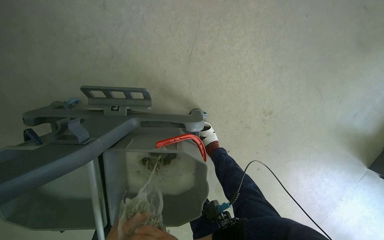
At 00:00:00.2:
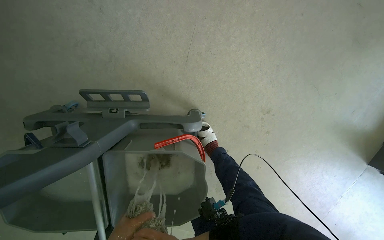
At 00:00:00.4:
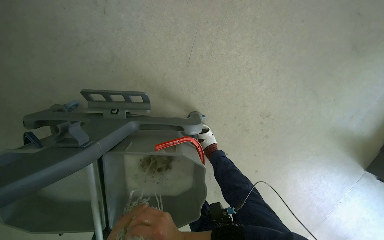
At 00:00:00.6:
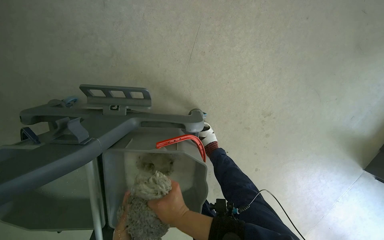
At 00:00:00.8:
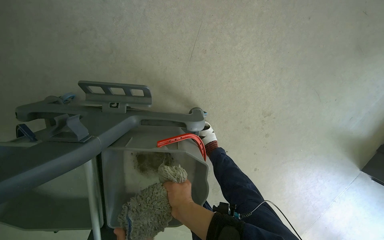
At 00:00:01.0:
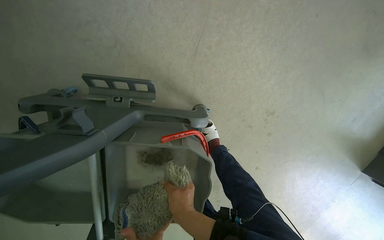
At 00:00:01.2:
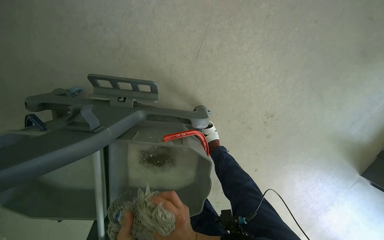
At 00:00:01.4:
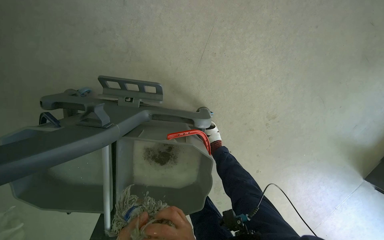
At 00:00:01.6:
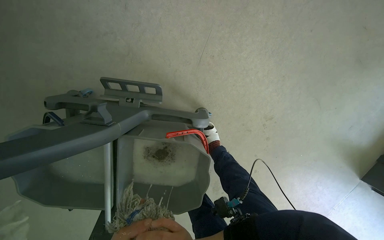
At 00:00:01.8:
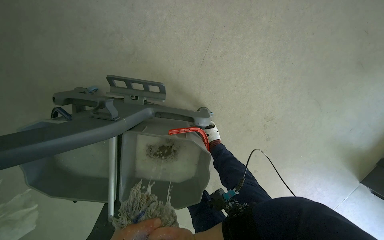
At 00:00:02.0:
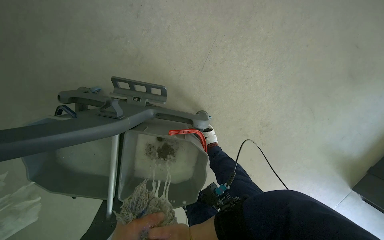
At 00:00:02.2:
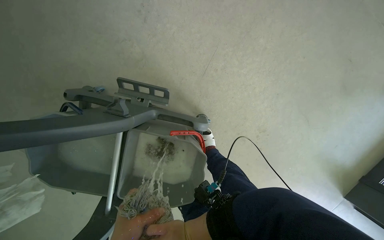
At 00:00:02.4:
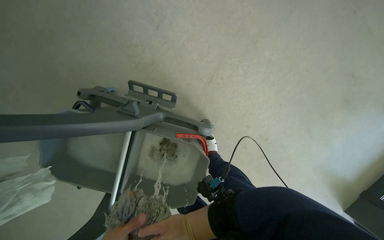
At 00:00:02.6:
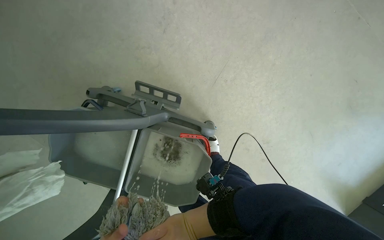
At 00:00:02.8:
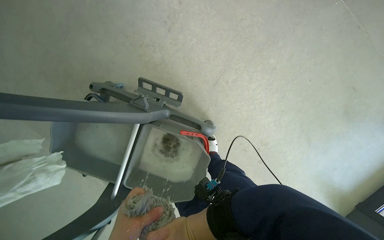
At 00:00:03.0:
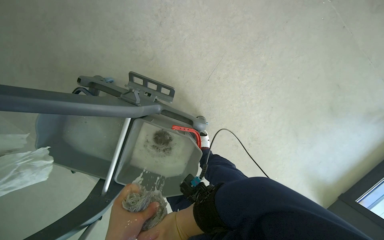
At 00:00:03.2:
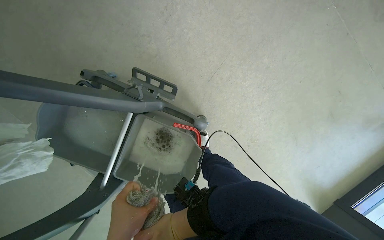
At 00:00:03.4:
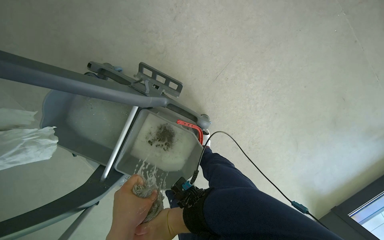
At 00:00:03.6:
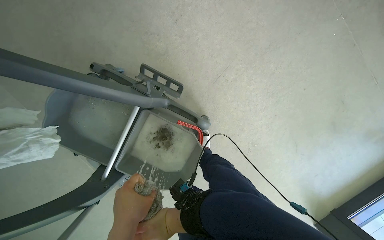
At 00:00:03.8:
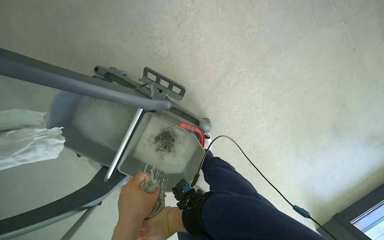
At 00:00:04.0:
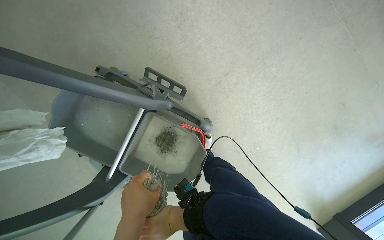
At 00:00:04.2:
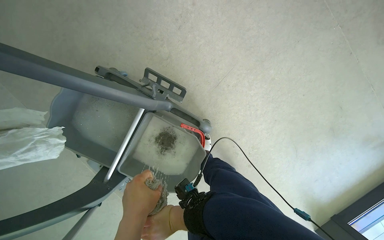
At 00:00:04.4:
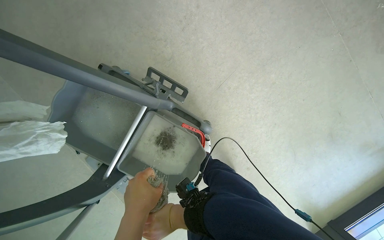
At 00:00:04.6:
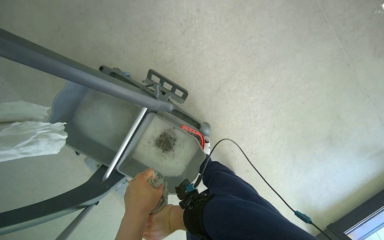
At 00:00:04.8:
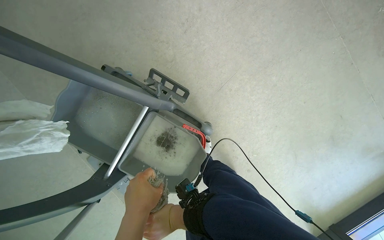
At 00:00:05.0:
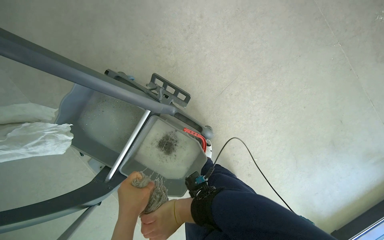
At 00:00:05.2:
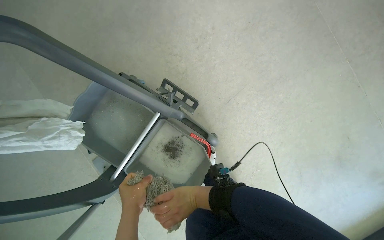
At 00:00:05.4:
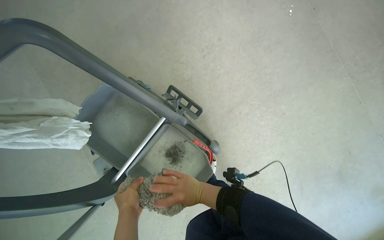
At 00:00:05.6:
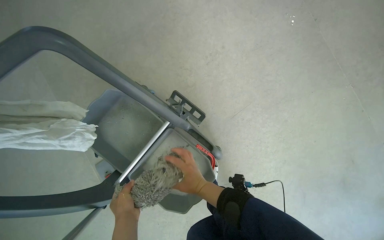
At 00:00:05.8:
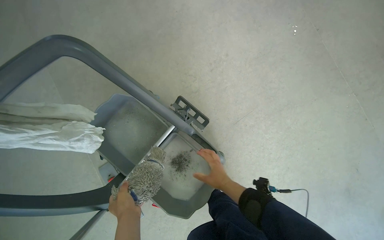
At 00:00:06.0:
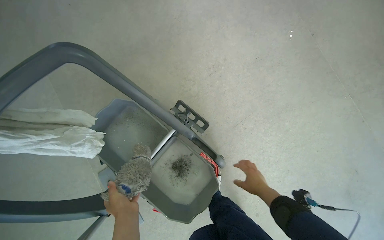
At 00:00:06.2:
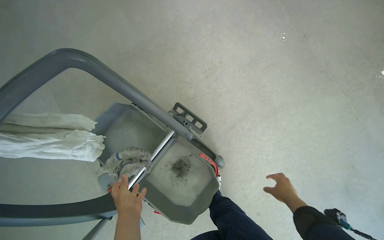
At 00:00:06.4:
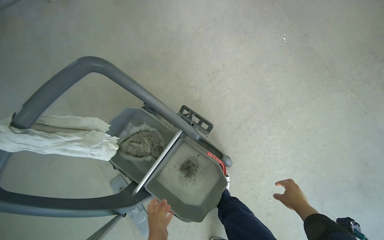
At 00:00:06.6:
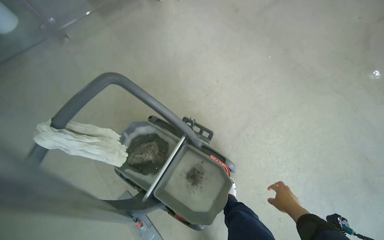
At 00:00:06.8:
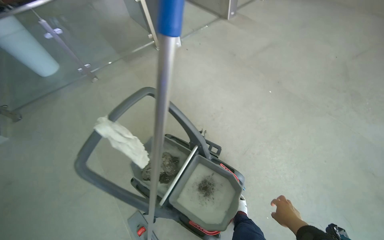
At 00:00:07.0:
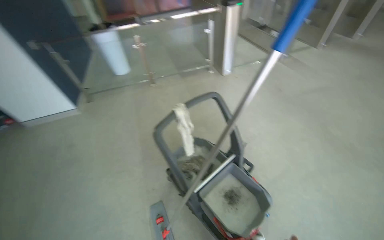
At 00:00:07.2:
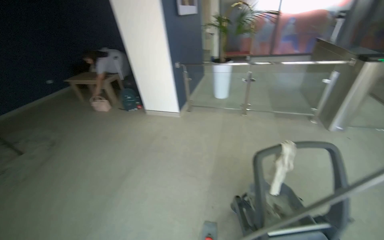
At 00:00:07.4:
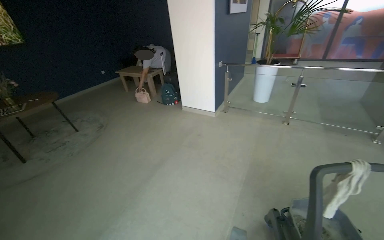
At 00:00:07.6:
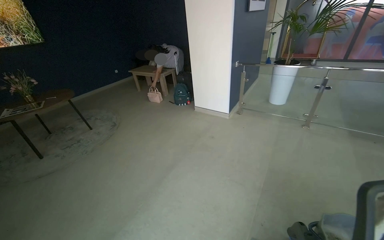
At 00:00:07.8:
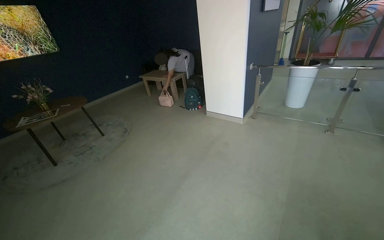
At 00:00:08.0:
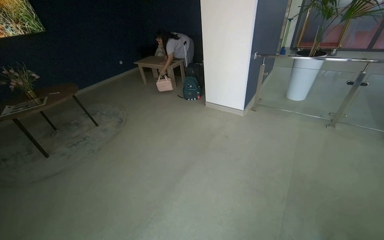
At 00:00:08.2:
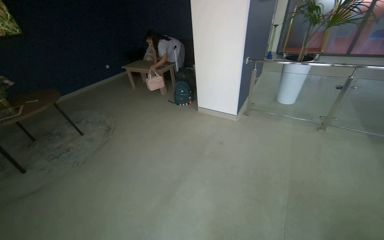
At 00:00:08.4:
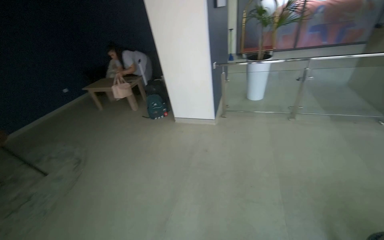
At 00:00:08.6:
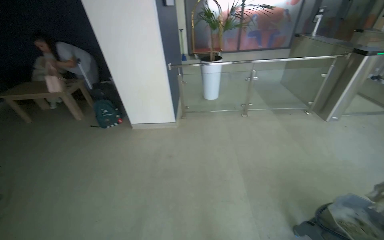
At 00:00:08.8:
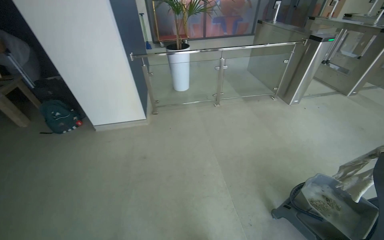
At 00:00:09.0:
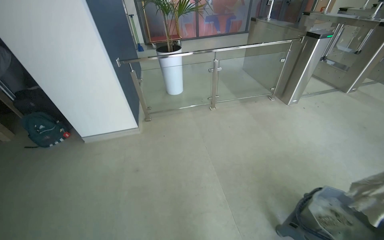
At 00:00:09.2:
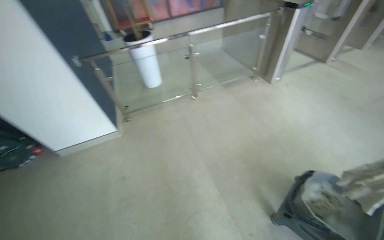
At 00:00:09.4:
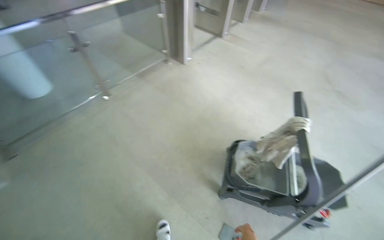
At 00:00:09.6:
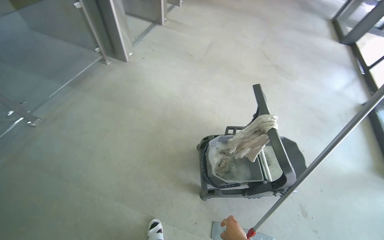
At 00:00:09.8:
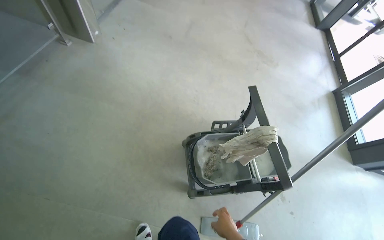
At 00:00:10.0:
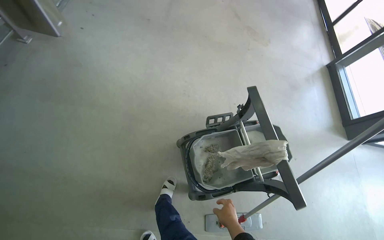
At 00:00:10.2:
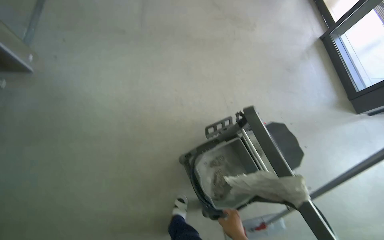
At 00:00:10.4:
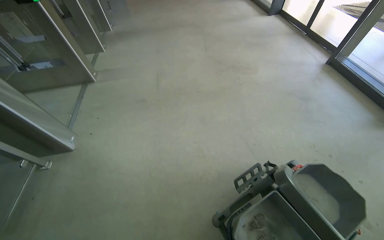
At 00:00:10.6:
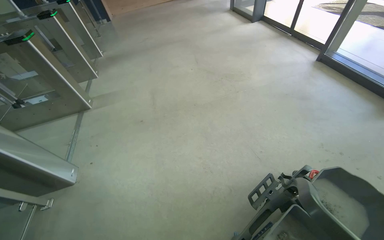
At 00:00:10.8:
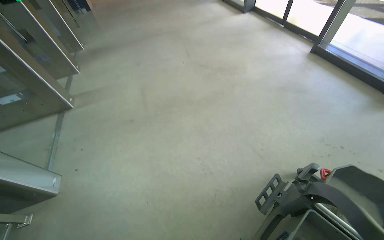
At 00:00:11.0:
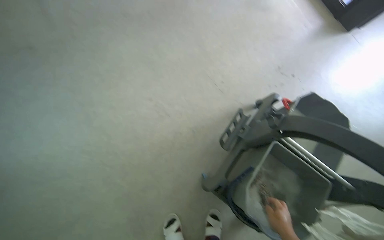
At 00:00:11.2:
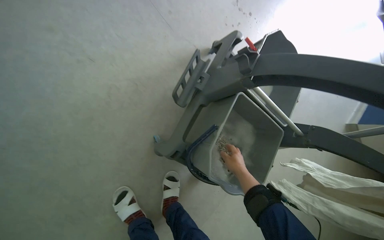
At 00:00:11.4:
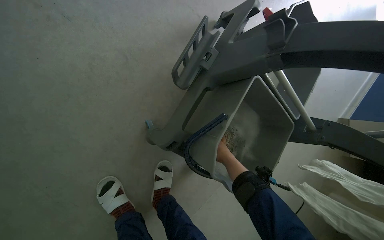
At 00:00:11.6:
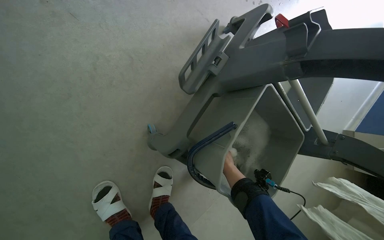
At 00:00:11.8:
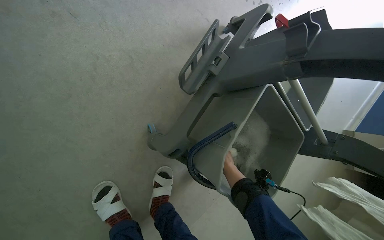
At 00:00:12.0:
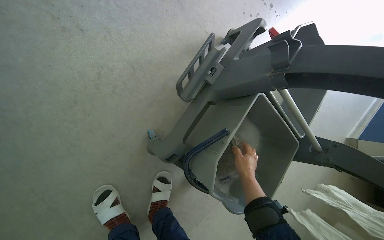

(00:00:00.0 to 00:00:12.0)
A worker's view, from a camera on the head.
Job: preparing cleaning supplies.
The whole recording: Preparing mopping equipment. The worker wrings out the mop head in a bucket.
00:00:04.4 - 00:00:06.0: The camera pitches upward, by approximately 15 degrees. The right hand shifts roughly 30 cm to the right and up the picture.
00:00:06.0 - 00:00:07.6: The wearer moves some 1 m. The wearer looks some 65 degrees further to the left. The view tilts roughly 45 degrees upward.
00:00:07.6 - 00:00:09.0: The camera travels about 70 cm. The head turns to the right by roughly 45 degrees.
00:00:09.0 - 00:00:10.4: The camera is carried some 1 m. The head turns to the right by about 85 degrees. The view tilts about 15 degrees downward.

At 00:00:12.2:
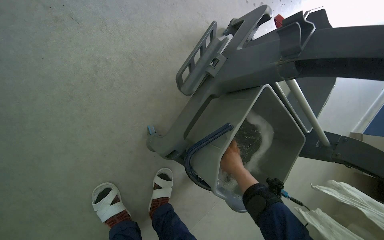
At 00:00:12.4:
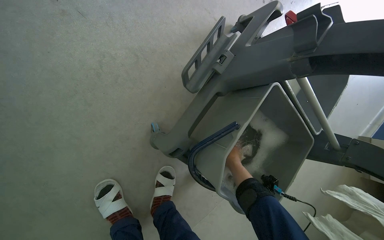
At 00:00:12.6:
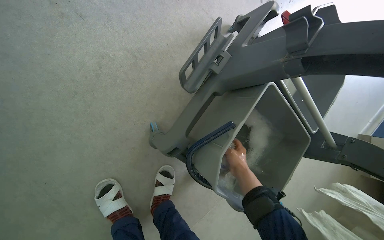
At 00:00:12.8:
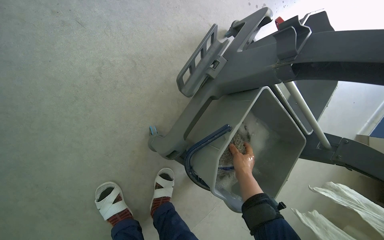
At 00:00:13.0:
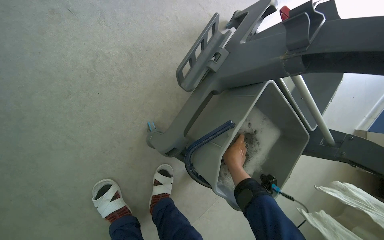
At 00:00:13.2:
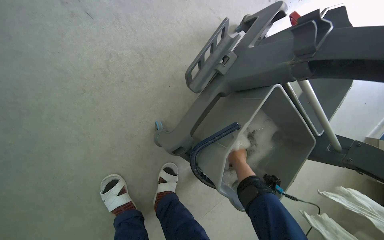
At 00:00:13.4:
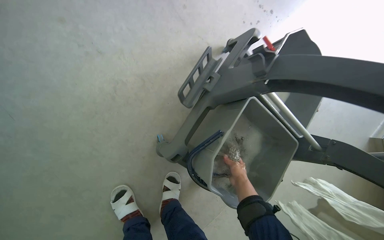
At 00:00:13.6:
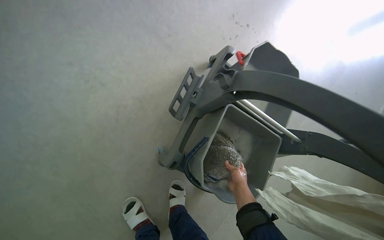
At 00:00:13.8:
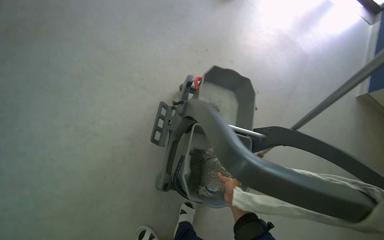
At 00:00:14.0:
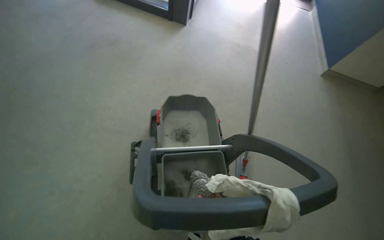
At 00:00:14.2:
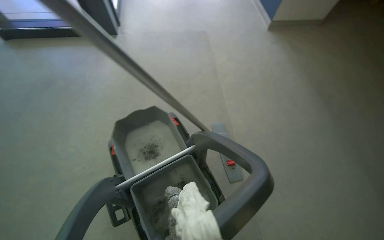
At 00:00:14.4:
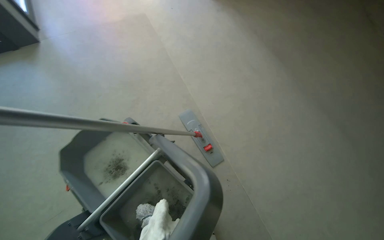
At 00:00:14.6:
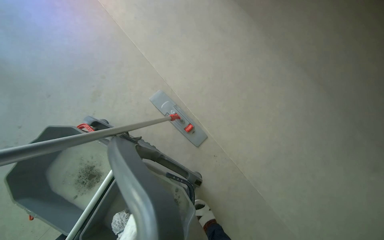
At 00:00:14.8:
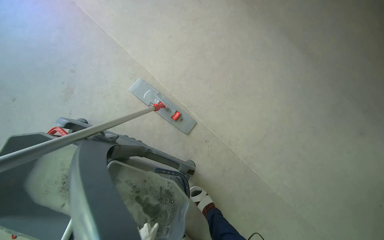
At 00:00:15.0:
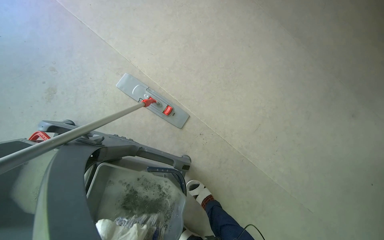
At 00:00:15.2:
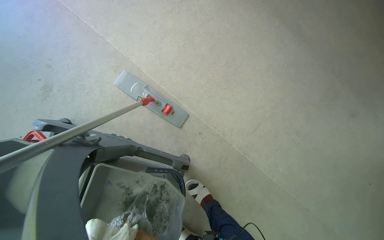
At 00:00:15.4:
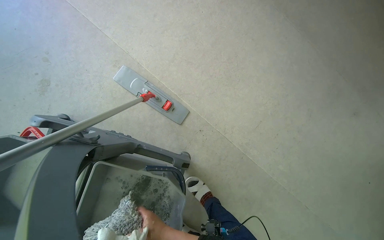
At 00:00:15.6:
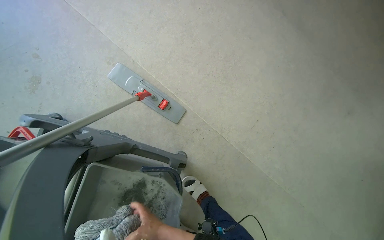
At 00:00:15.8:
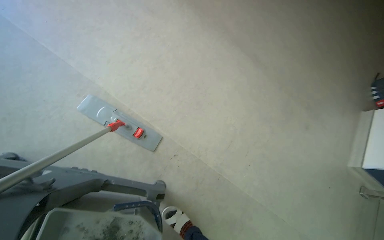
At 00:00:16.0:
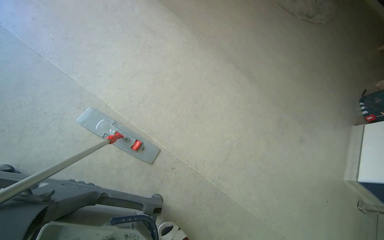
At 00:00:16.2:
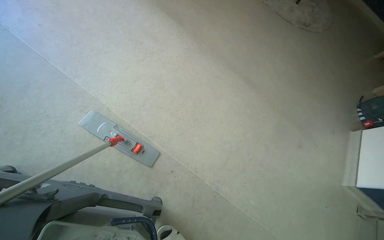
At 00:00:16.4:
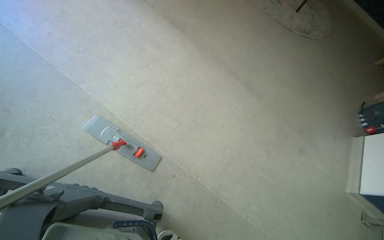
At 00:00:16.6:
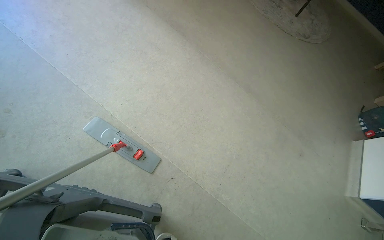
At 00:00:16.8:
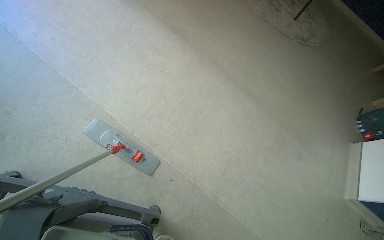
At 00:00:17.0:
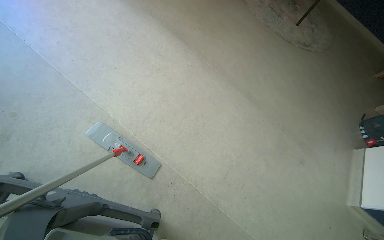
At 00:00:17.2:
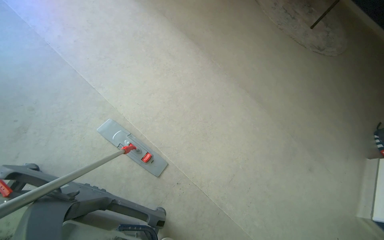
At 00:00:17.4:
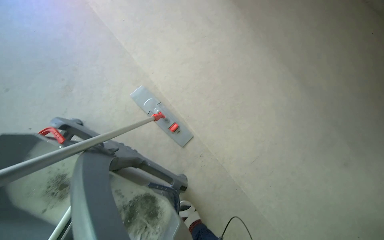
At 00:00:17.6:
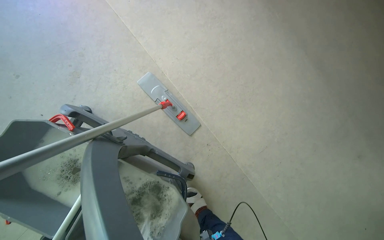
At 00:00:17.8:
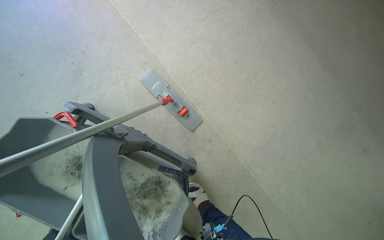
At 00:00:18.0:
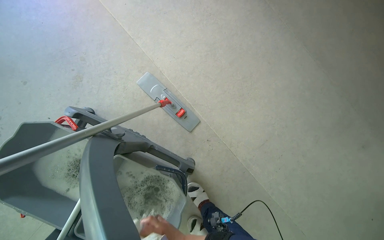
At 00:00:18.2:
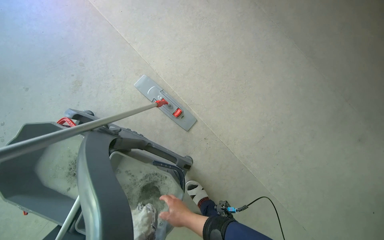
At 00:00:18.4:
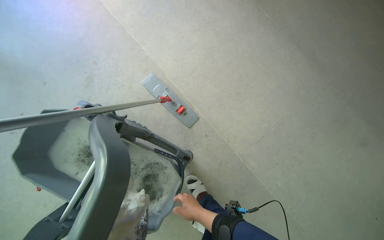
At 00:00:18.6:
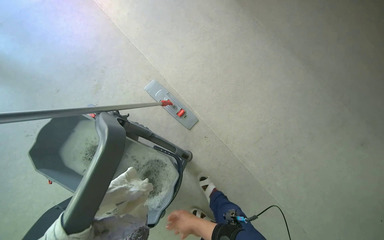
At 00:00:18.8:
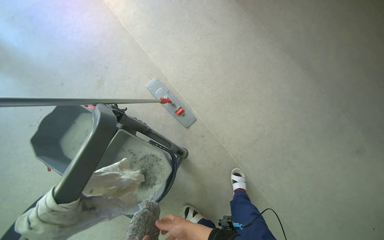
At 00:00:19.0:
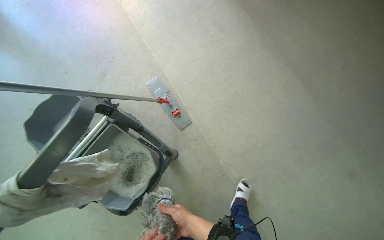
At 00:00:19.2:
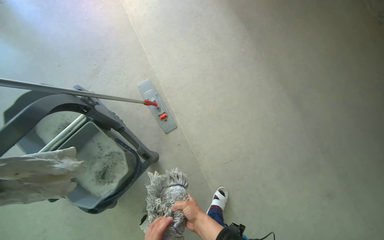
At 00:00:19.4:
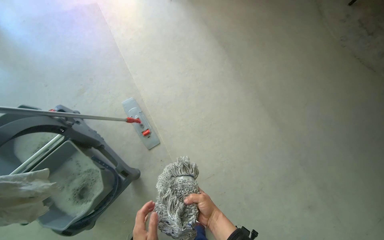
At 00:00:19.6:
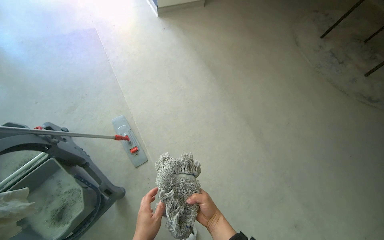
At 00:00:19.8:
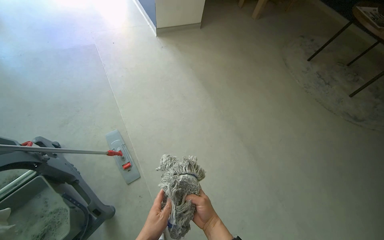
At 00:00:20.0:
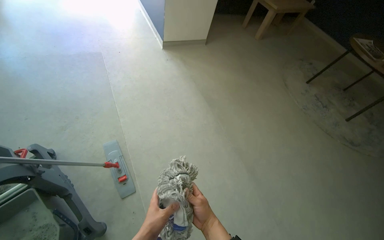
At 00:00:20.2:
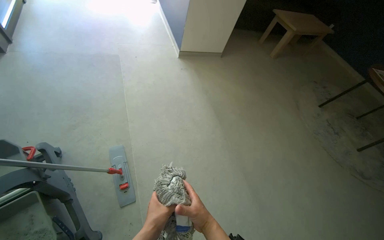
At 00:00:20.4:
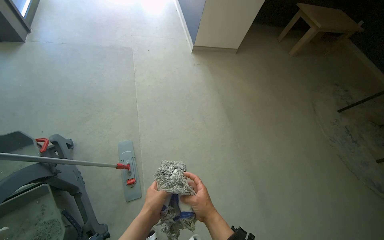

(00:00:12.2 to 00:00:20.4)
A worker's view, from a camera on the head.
Job: preparing cleaning supplies.
The whole recording: Preparing mopping equipment. The worker wrings out the mop head in a bucket.
00:00:12.2 - 00:00:13.8: The camera pitches upward, by about 15 degrees.
00:00:13.8 - 00:00:15.4: The wearer moves approximately 50 cm. The head rotates about 85 degrees to the right. The view tips downward by some 25 degrees.
00:00:15.4 - 00:00:17.2: The camera pitches upward, by approximately 20 degrees.
00:00:17.2 - 00:00:18.8: The view swings some 20 degrees to the left.
00:00:18.8 - 00:00:20.4: The view tilts roughly 20 degrees upward. The scene turns some 30 degrees clockwise in the picture.
